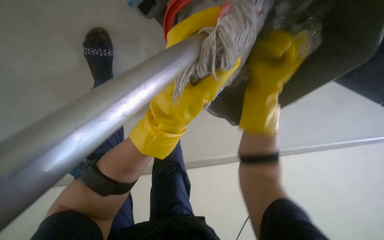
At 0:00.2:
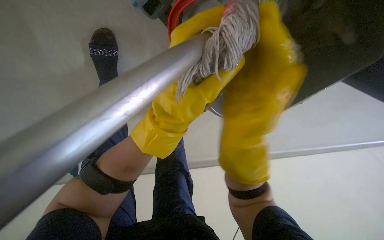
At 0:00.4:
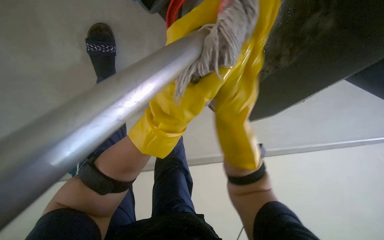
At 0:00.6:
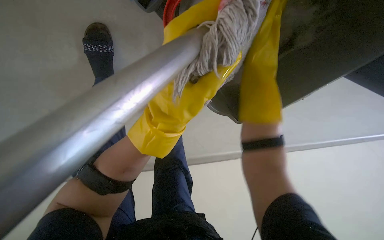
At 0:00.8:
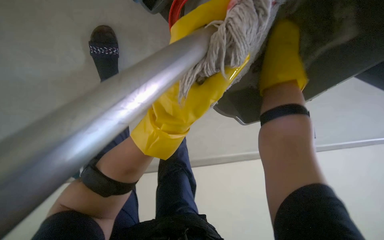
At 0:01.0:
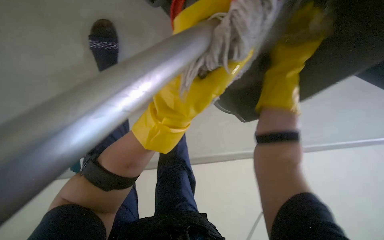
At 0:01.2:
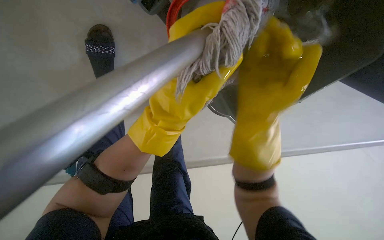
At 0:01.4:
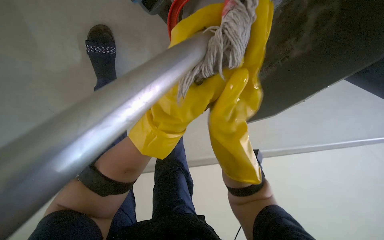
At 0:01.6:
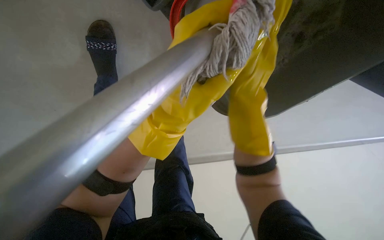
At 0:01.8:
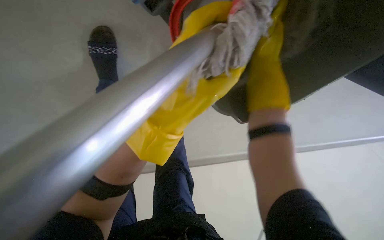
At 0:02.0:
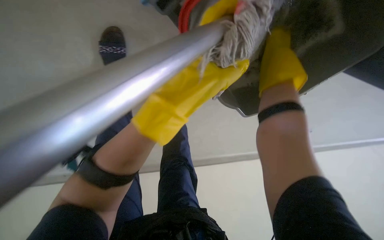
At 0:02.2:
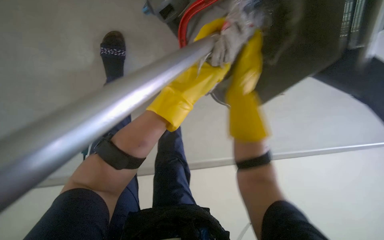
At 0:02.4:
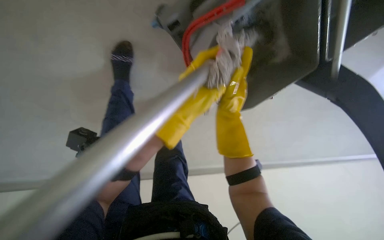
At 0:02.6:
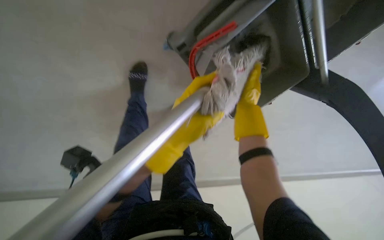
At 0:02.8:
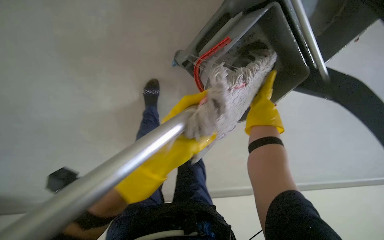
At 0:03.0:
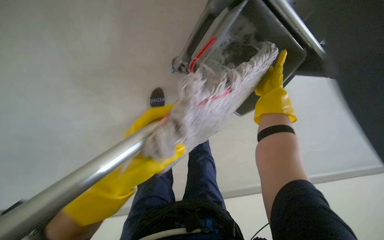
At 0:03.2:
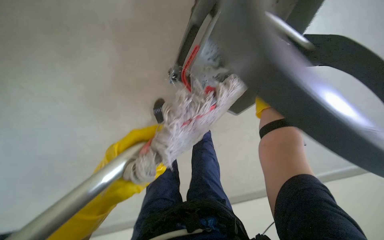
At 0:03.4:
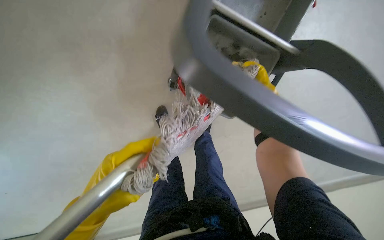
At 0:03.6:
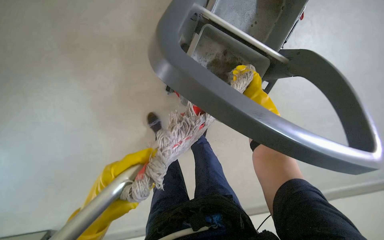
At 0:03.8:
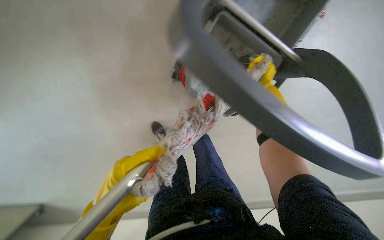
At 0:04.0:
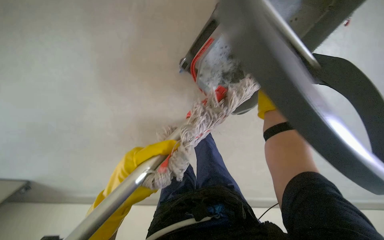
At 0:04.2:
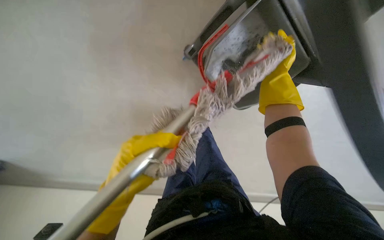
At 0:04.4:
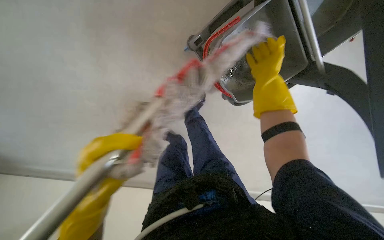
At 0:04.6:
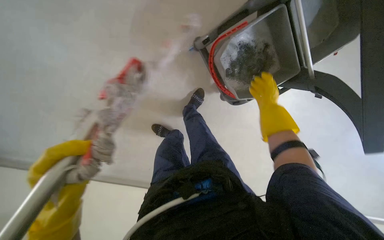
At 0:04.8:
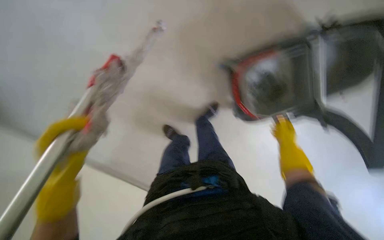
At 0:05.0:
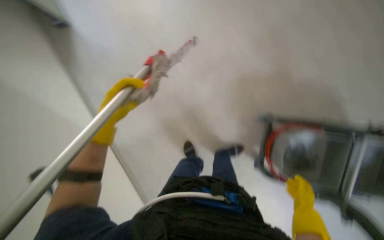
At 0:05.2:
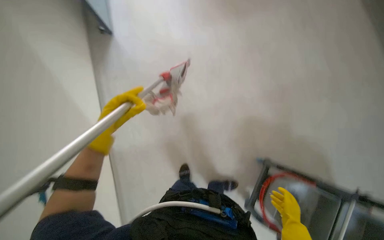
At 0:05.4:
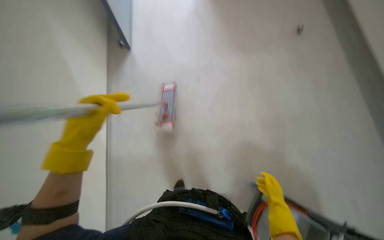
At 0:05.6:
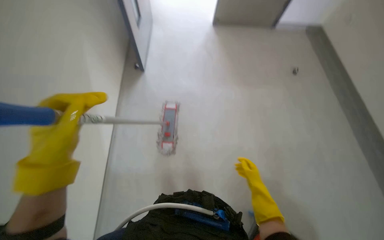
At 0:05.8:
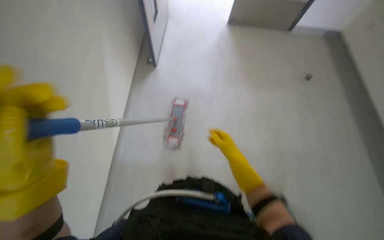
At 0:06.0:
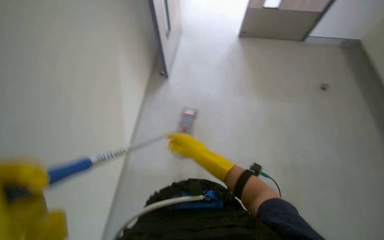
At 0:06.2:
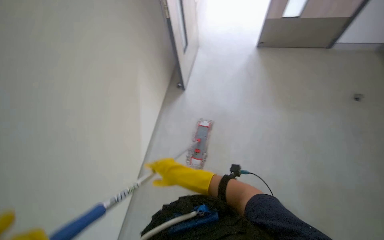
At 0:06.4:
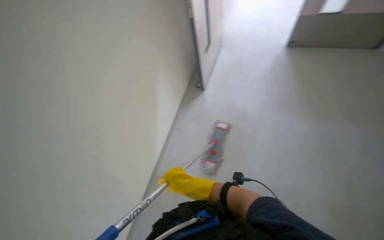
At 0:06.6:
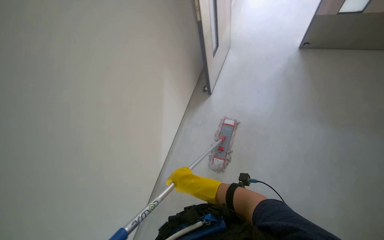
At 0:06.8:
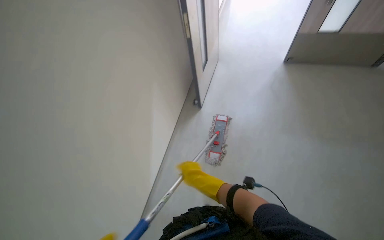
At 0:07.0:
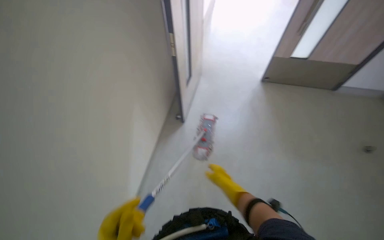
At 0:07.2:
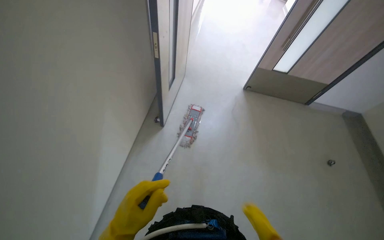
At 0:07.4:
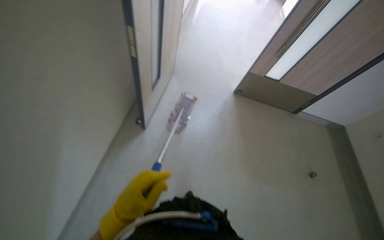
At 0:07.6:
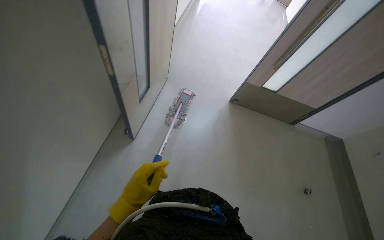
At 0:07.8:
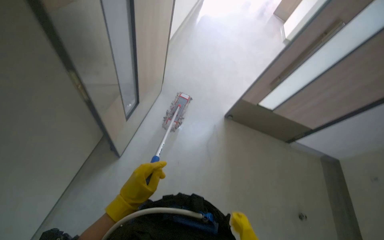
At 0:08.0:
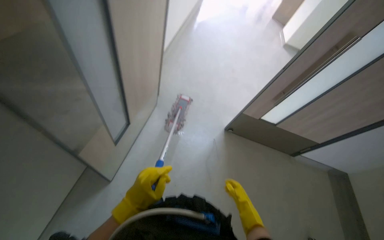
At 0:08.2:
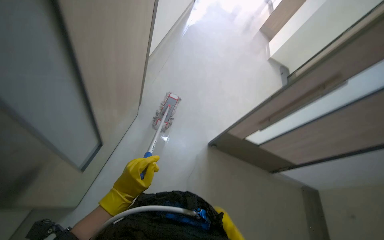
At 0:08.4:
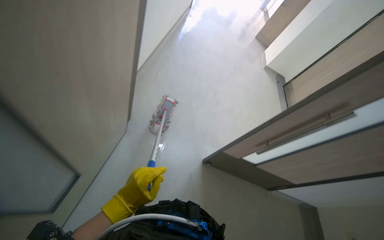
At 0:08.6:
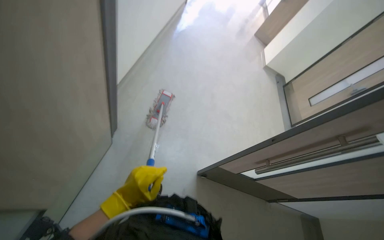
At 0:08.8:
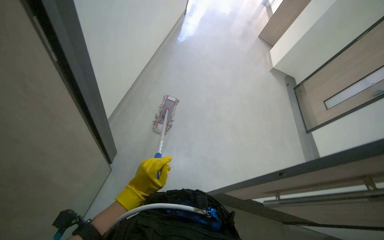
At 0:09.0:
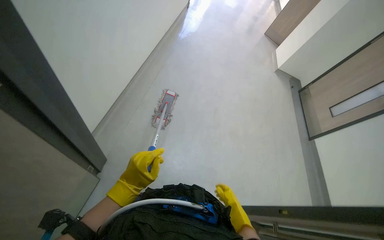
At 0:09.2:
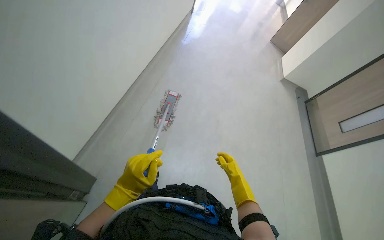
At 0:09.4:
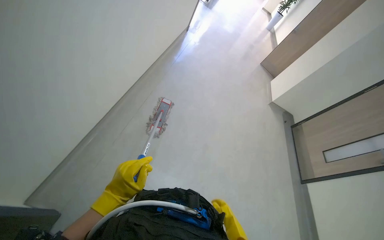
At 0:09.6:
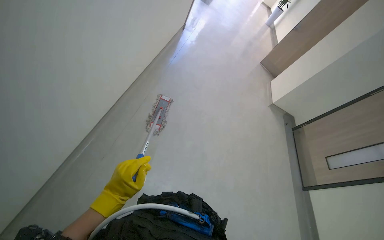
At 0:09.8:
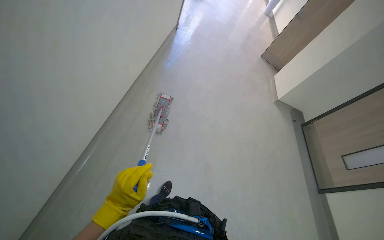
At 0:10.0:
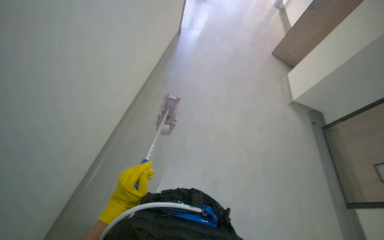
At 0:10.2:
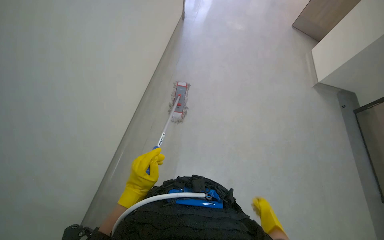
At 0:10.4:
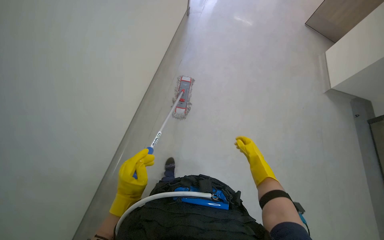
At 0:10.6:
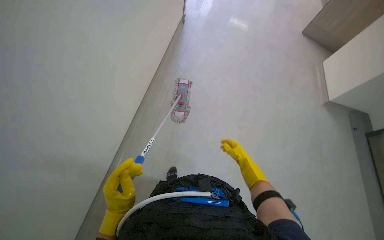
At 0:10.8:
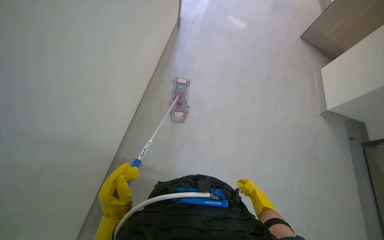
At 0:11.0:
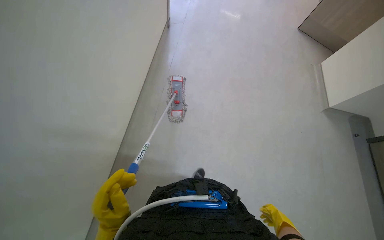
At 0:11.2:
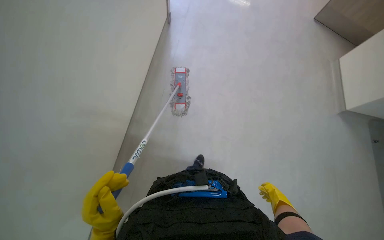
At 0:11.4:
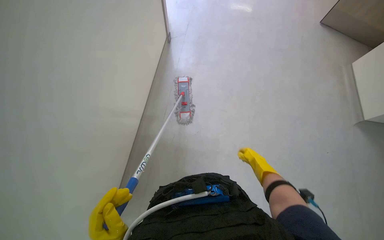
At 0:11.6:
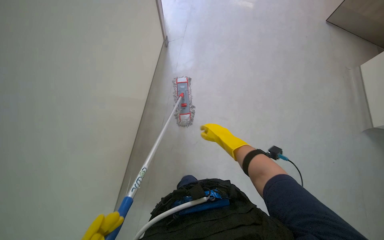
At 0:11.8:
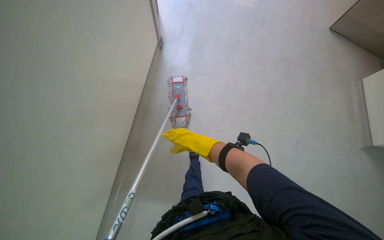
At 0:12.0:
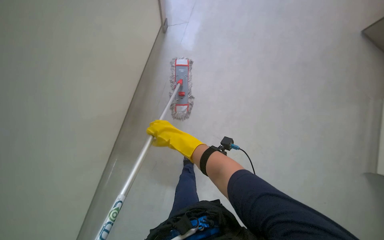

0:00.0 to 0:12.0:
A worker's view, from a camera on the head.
Job: mopping floor.
The whole recording: Mopping floor. The worker mops the floor with a flat mop, periodically wringing it in the bucket.
0:00.0 to 0:01.6: The left hand heads farther from the camera, covering some 10 cm. Meanwhile the right hand moves up and down the picture over about 15 cm, changing direction 3 times.
0:01.6 to 0:03.0: The right hand goes roughly 10 cm to the right.
0:03.0 to 0:04.4: The right hand goes nearer and farther, some 20 cm each way, reversing 3 times. The left hand moves to the left, approximately 10 cm.
0:04.4 to 0:06.0: The head rotates approximately 75 degrees to the left. The view tips upward by about 50 degrees.
0:06.0 to 0:07.6: The wearer moves some 50 cm.
0:07.6 to 0:09.0: The camera travels approximately 1.5 m.
0:09.0 to 0:10.4: The camera travels approximately 70 cm.
0:10.4 to 0:12.0: The right hand is displaced up the picture and to the left by roughly 40 cm.

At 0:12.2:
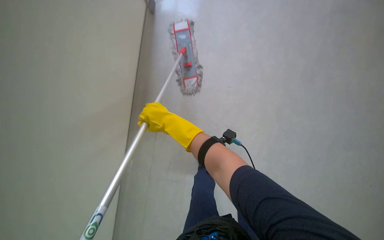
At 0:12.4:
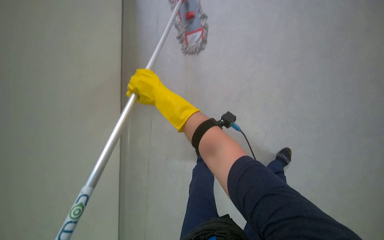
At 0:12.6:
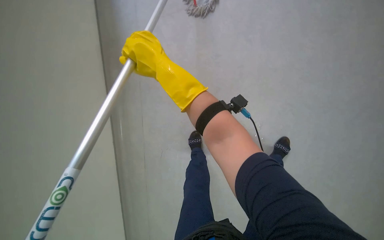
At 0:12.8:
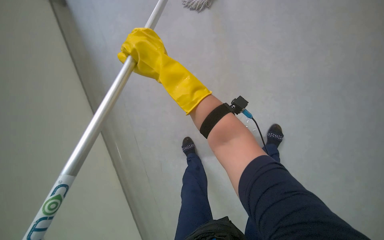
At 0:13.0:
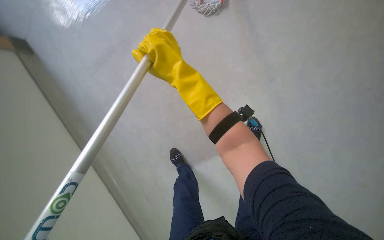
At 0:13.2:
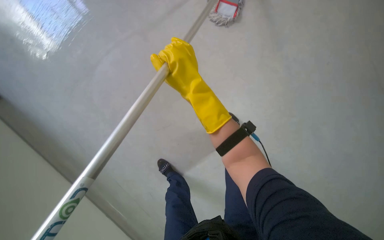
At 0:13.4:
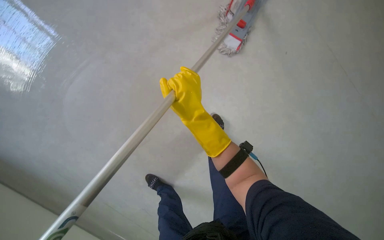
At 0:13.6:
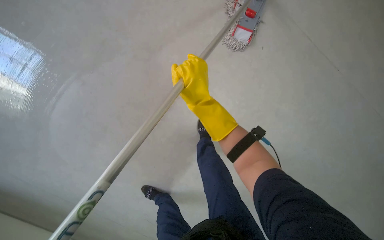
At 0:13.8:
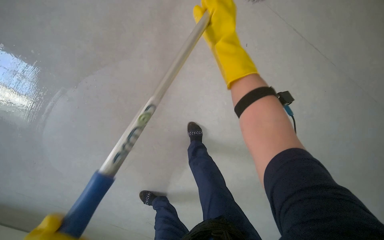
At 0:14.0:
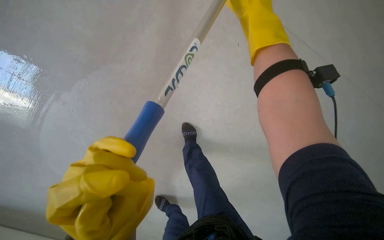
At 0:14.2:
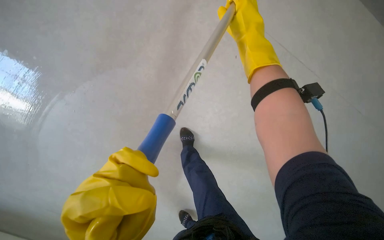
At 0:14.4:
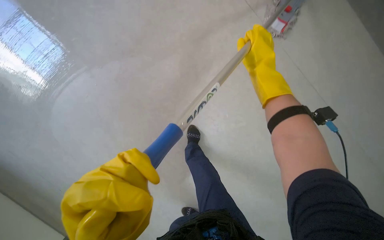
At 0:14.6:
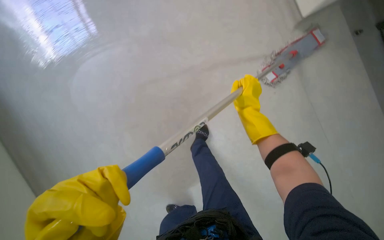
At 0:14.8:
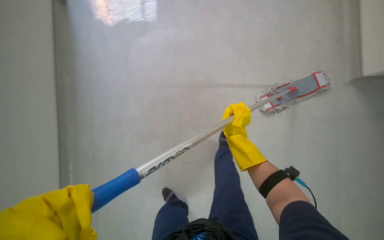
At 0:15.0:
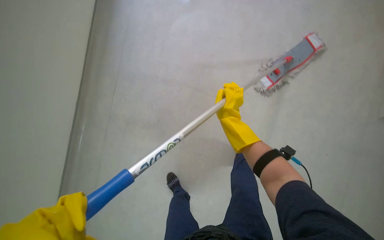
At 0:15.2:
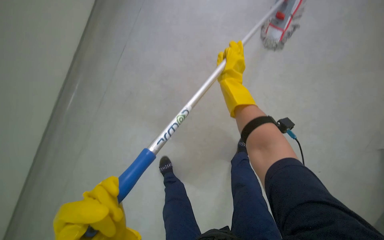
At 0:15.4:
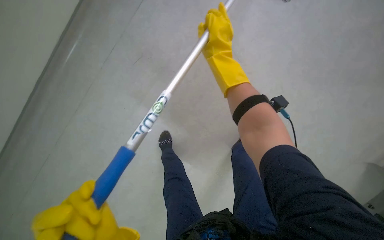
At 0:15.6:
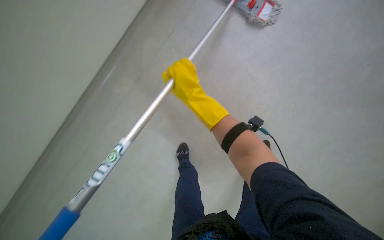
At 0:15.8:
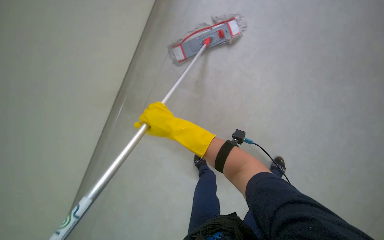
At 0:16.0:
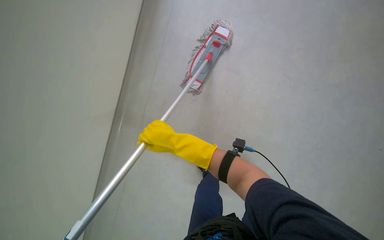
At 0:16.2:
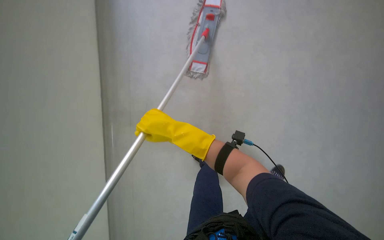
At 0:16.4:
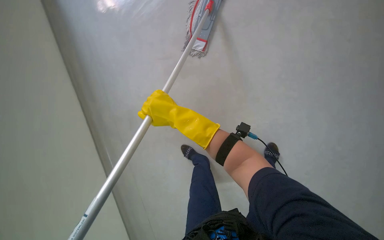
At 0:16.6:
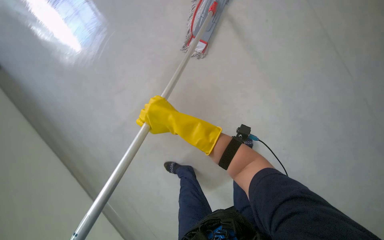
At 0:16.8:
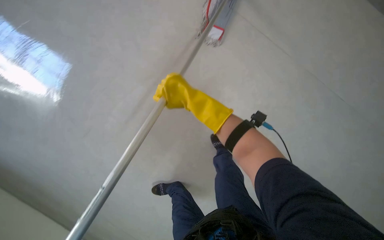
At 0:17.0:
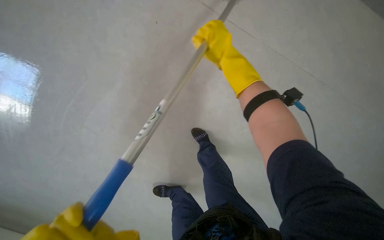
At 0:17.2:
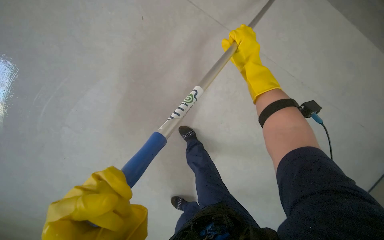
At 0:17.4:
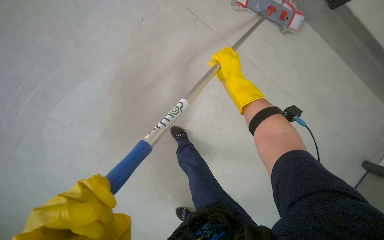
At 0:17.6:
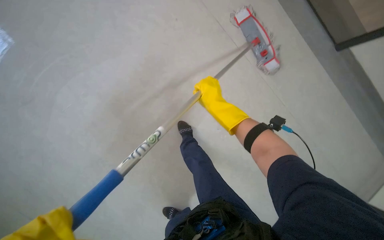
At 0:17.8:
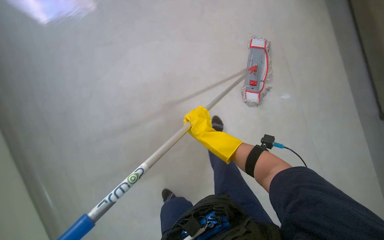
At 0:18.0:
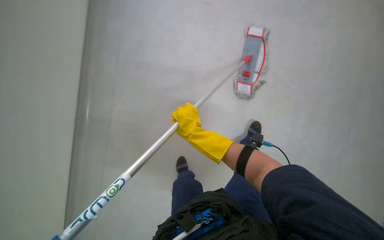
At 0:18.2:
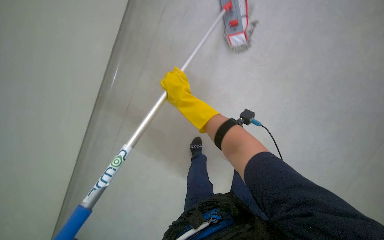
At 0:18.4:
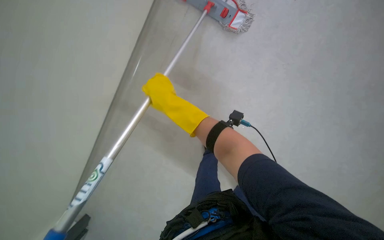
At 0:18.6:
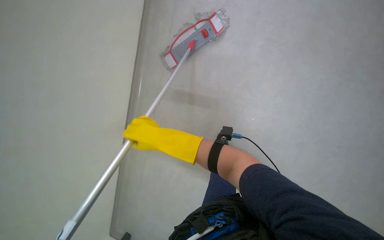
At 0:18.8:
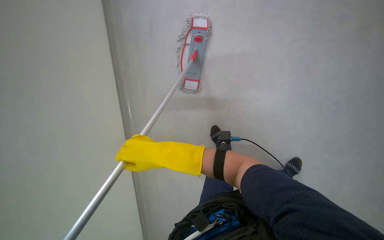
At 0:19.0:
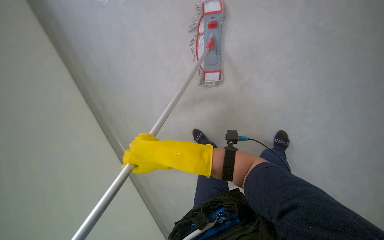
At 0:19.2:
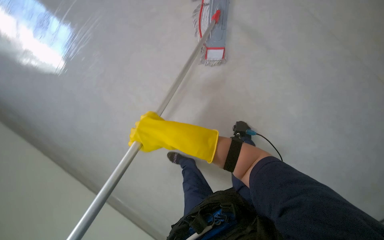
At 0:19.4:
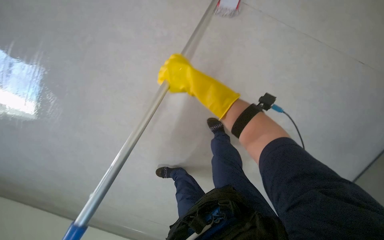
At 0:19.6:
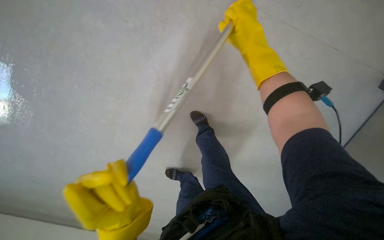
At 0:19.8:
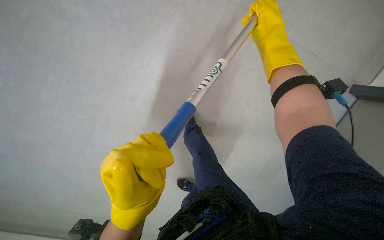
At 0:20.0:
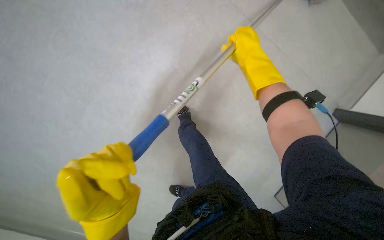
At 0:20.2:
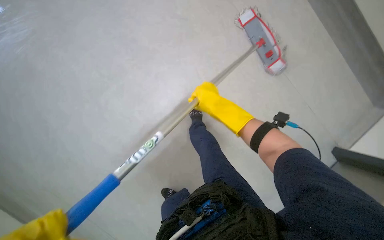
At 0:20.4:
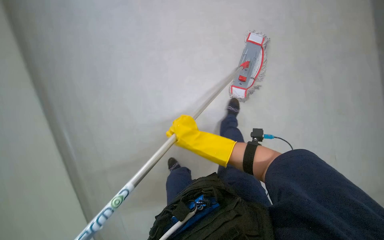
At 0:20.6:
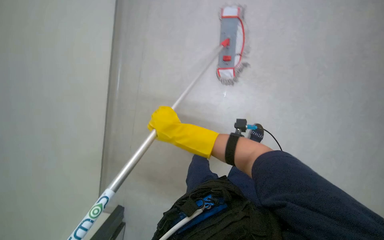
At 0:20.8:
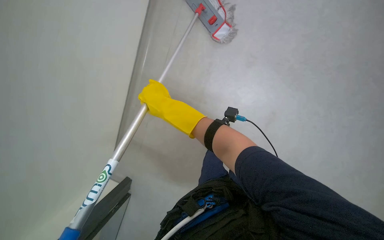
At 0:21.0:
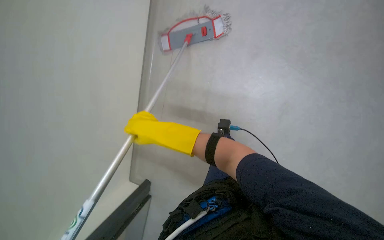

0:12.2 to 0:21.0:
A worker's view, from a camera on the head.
Job: mopping floor.
The whole recording: Mopping floor. The worker mops the floor with a flat mop, periodically wringing it in the bucket.
0:13.6 to 0:15.2: The right hand is displaced to the right, up the picture and farther from the camera by some 30 cm.
0:15.2 to 0:16.6: Everything in view rotates approximately 25 degrees counterclockwise. The right hand is displaced nearer to the camera, down the picture and to the left by about 20 cm.
0:16.6 to 0:18.0: The view pans to the right by about 15 degrees. The right hand travels up the picture and back again, about 5 cm each way.
0:19.6 to 0:21.0: The view tips upward by about 20 degrees. The right hand moves farther from the camera, down the picture and to the left, about 35 cm.
